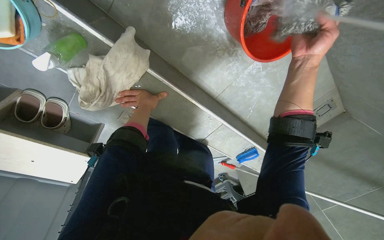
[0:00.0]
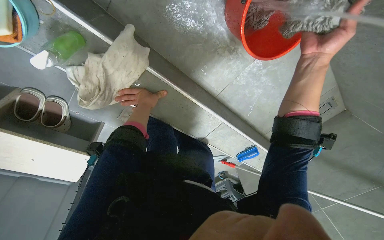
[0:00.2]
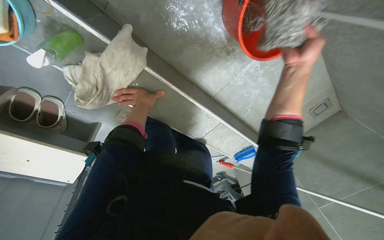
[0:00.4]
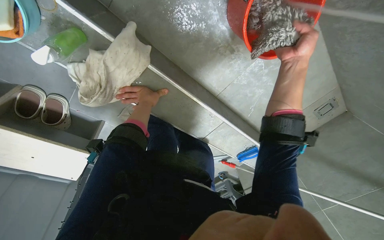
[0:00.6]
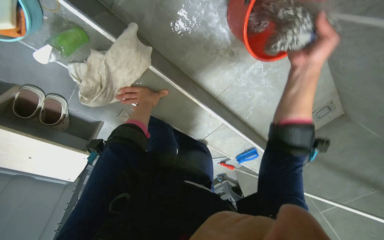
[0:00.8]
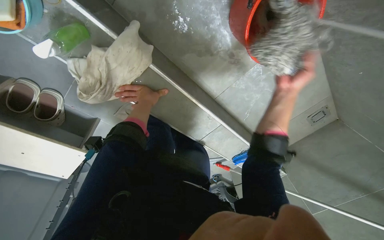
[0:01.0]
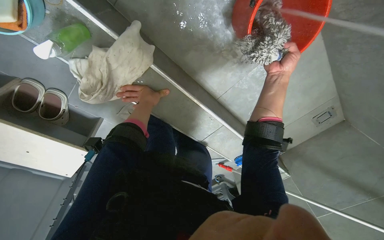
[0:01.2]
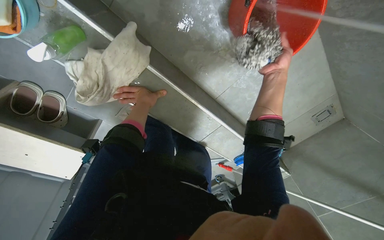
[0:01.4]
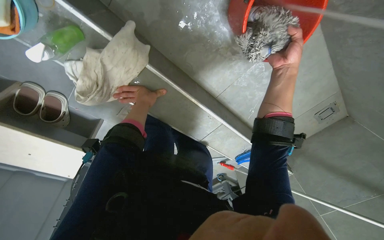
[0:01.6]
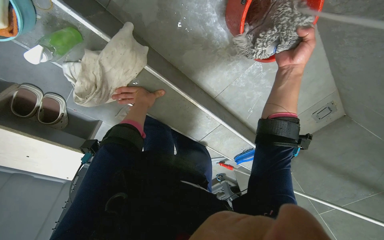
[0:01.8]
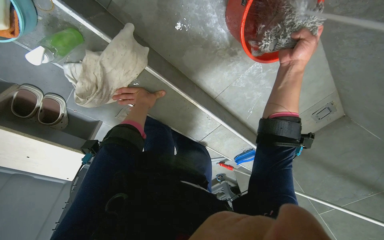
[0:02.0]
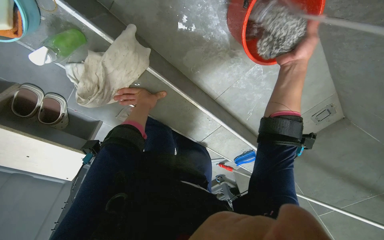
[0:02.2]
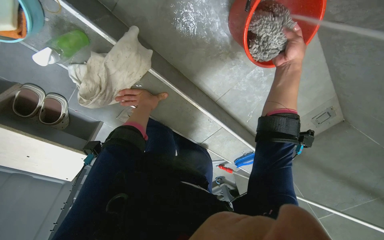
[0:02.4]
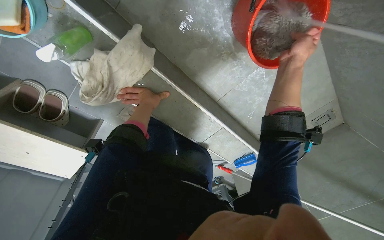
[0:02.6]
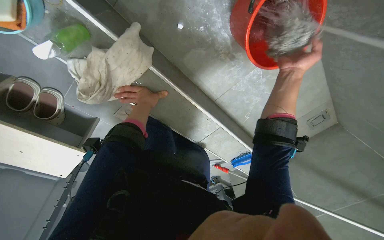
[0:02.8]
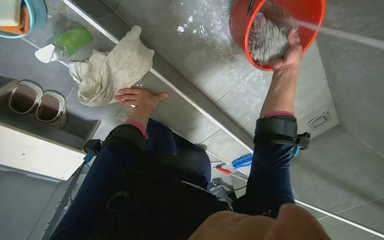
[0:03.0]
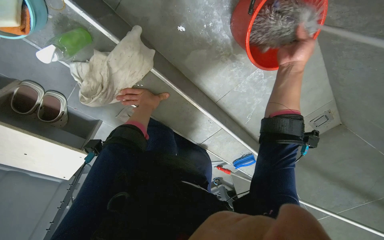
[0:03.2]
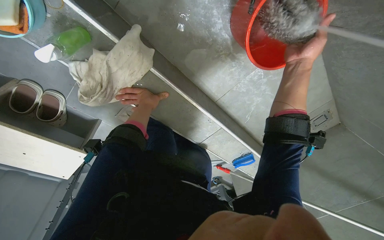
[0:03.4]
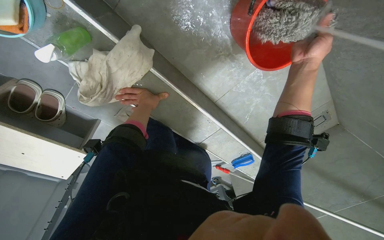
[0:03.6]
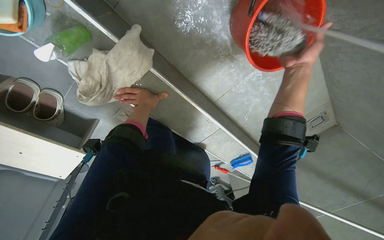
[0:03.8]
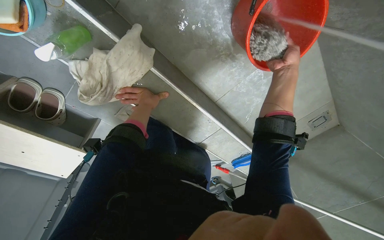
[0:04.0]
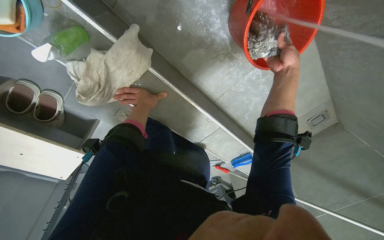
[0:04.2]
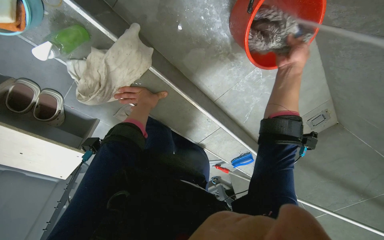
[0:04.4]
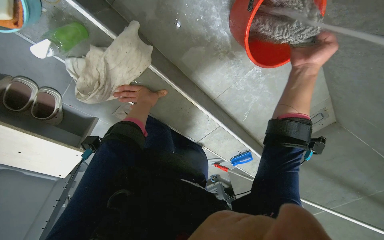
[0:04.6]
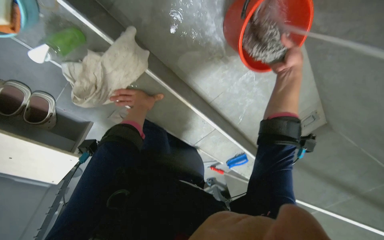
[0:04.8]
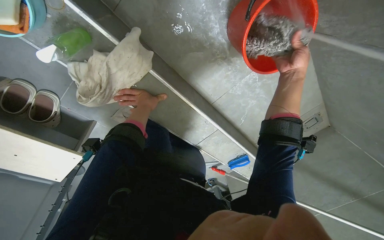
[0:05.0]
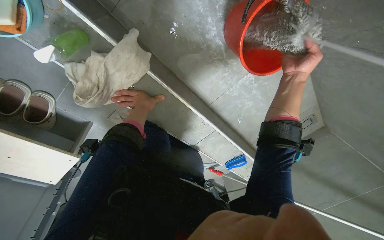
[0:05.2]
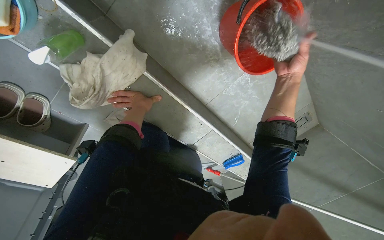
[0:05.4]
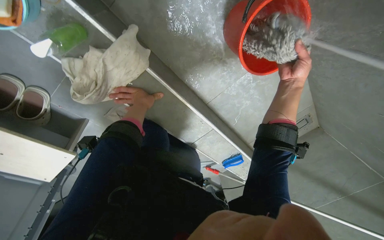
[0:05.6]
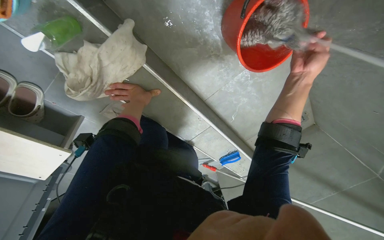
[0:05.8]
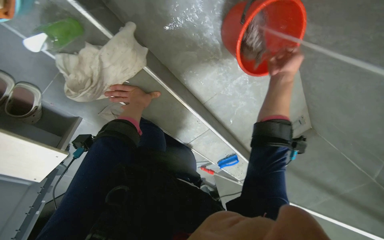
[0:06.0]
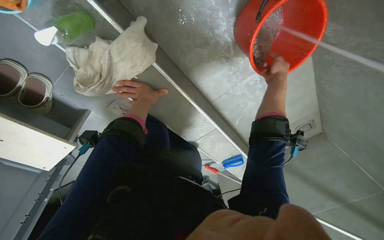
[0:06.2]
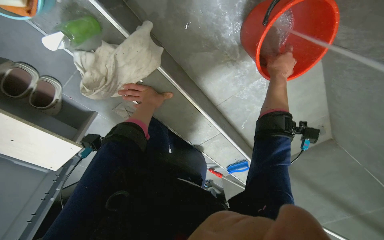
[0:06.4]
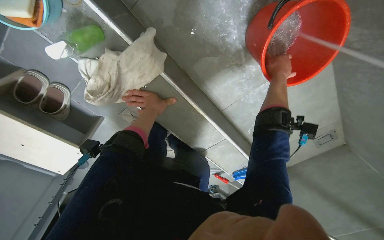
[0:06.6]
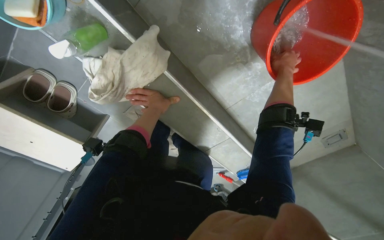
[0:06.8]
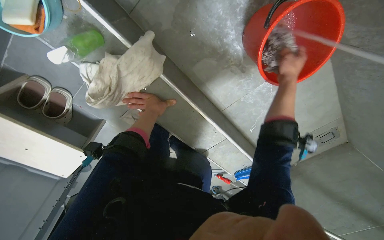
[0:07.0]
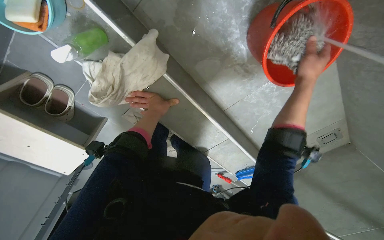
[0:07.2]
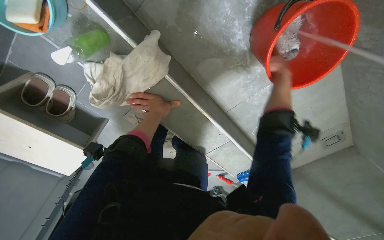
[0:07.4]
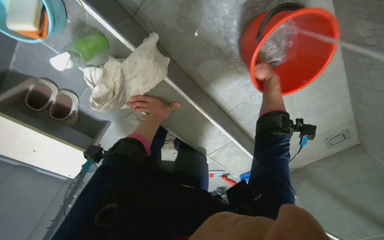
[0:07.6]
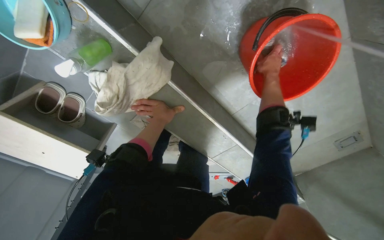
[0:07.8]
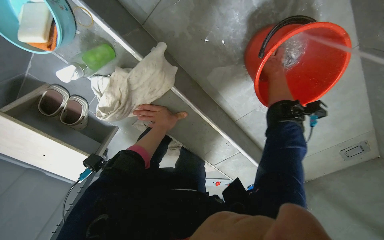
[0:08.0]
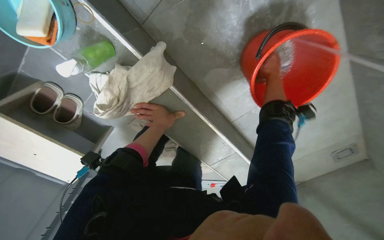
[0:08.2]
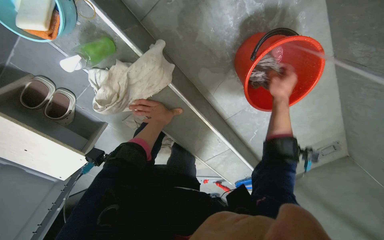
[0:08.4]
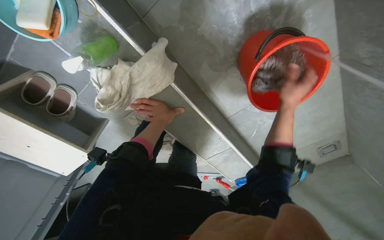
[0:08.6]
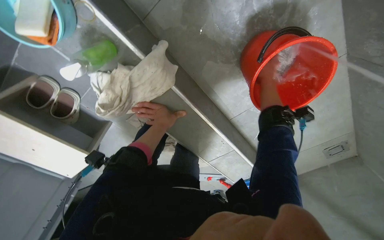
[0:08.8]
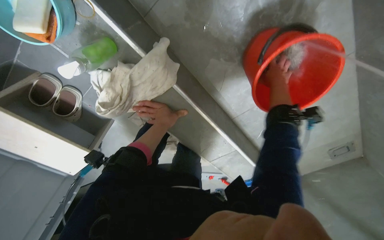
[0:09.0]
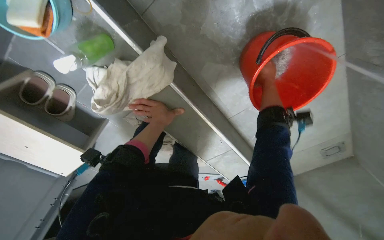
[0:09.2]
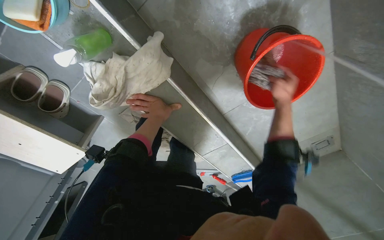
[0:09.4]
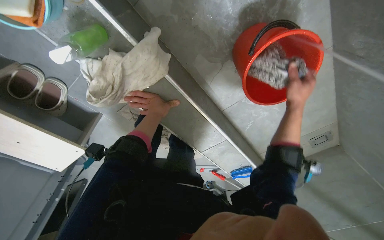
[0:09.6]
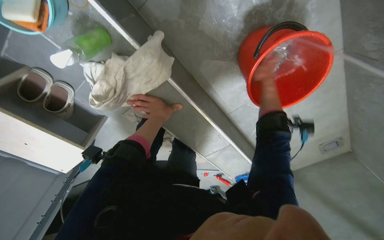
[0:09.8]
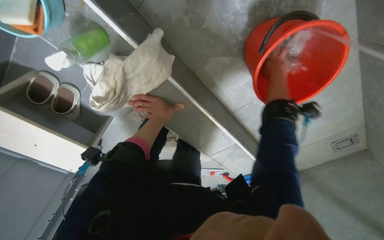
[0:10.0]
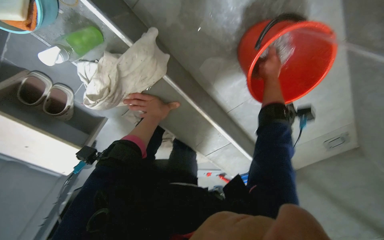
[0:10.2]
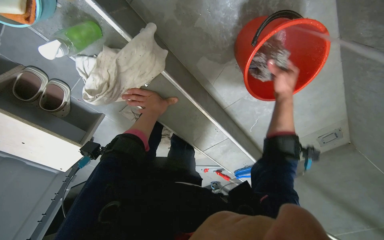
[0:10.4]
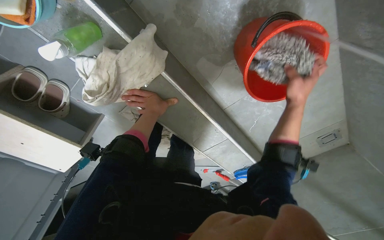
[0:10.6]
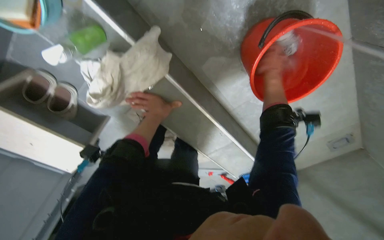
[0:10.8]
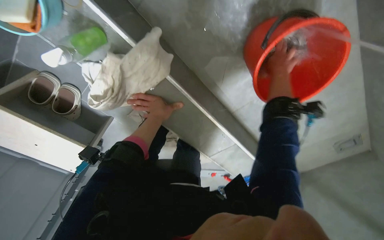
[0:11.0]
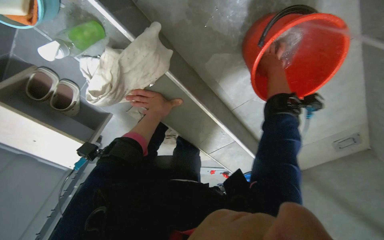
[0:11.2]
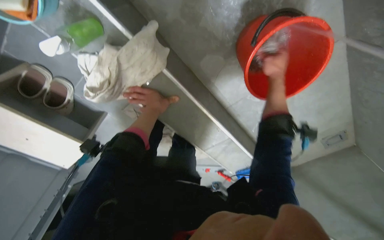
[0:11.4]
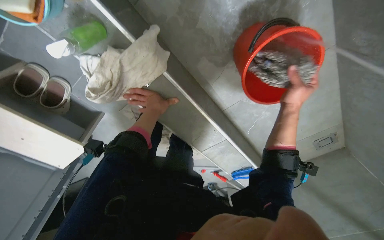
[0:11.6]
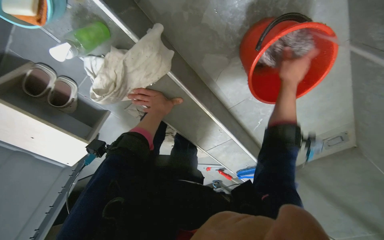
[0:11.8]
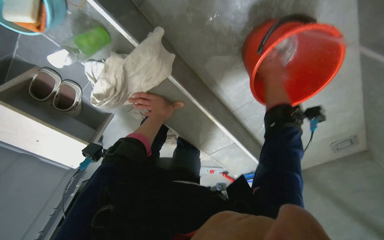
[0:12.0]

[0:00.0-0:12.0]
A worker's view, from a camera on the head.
Job: preparing cleaning supplies.
The whole recording: Cleaning mop head. The worker rinses, wrings, and brushes the mop head.
0:00.0 to 0:01.6: The right hand moves about 10 cm farther from the camera and comes back.
0:01.6 to 0:03.0: The hands work in one place, with small movements.
0:03.0 to 0:04.4: The right hand swings nearer and farther, some 15 cm each way, with 2 reversals.
0:04.4 to 0:06.0: The hands make small movements and keep their place.
0:06.0 to 0:07.6: The right hand travels farther from the camera by approximately 20 cm.
0:07.6 to 0:09.0: The right hand travels down the picture and back again, about 5 cm each way.
0:09.0 to 0:10.4: The right hand swings up and down the picture, about 10 cm each way, with 2 reversals.
0:10.4 to 0:12.0: The right hand goes up and down the picture, approximately 15 cm each way, reversing 2 times.

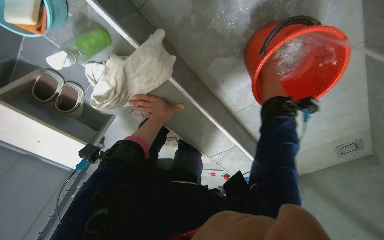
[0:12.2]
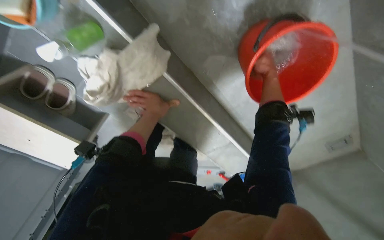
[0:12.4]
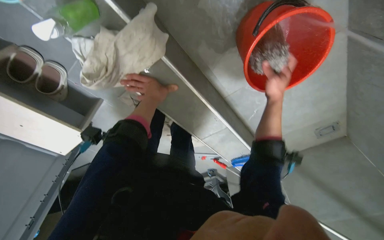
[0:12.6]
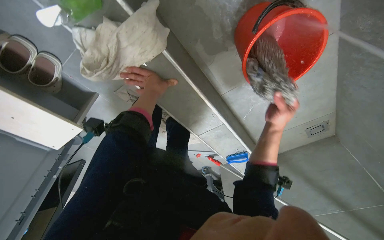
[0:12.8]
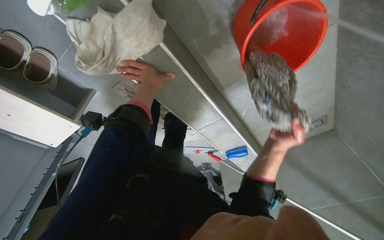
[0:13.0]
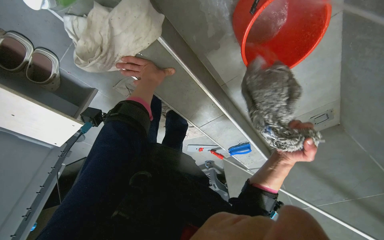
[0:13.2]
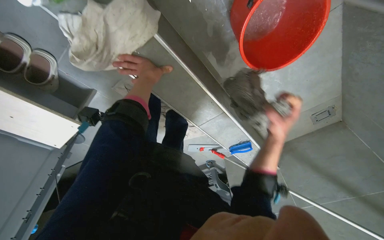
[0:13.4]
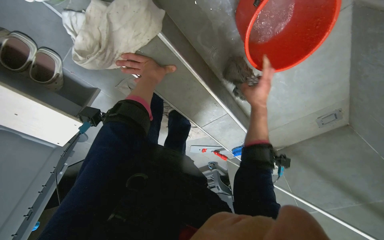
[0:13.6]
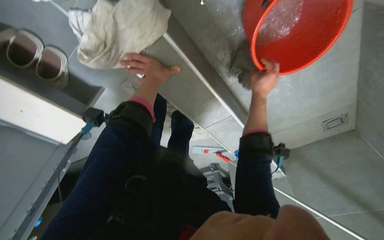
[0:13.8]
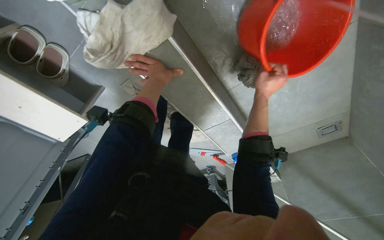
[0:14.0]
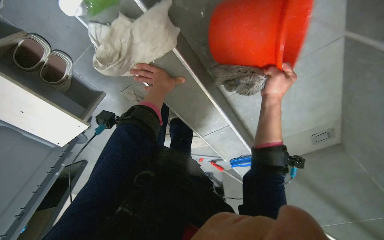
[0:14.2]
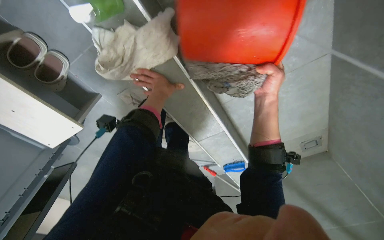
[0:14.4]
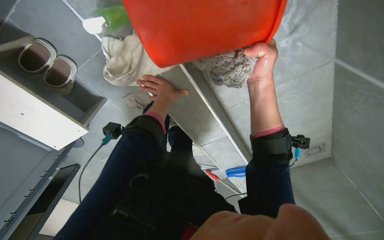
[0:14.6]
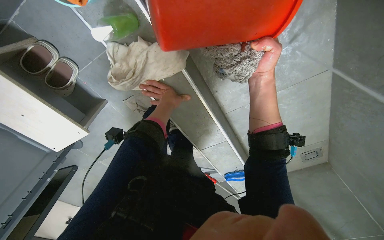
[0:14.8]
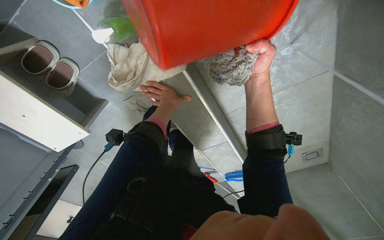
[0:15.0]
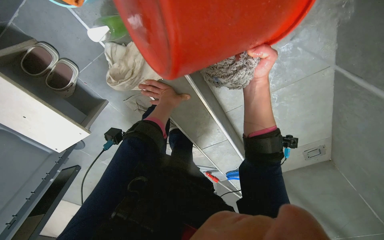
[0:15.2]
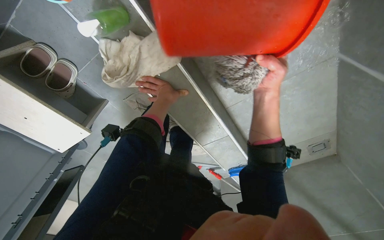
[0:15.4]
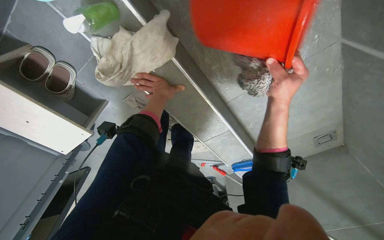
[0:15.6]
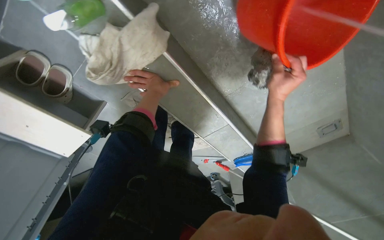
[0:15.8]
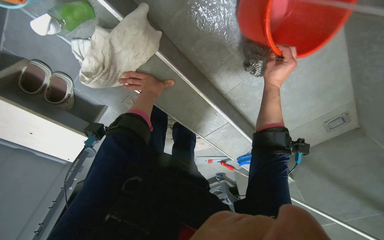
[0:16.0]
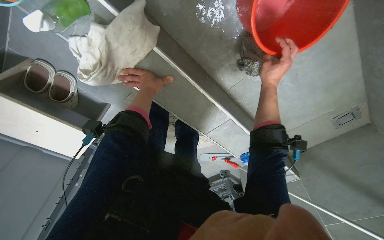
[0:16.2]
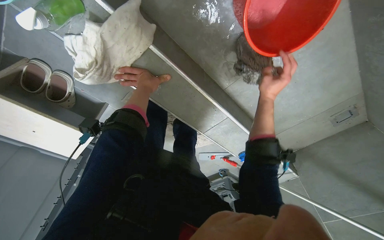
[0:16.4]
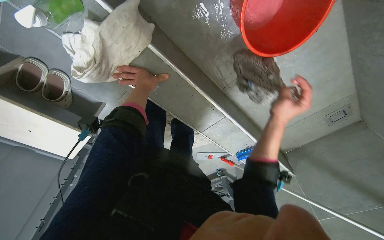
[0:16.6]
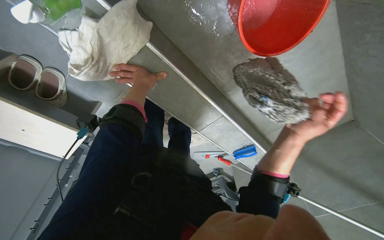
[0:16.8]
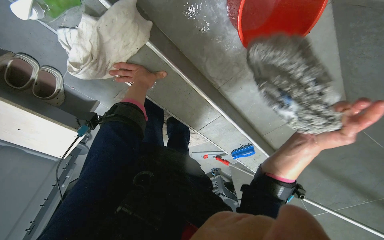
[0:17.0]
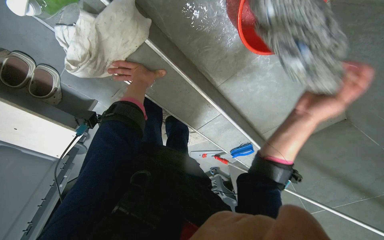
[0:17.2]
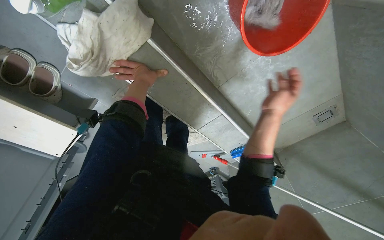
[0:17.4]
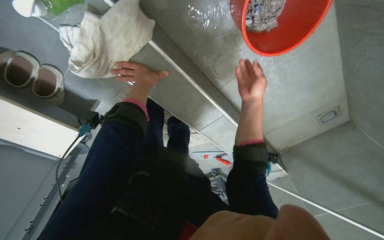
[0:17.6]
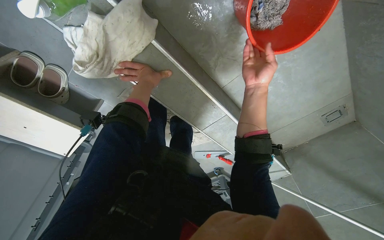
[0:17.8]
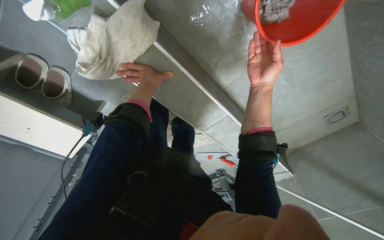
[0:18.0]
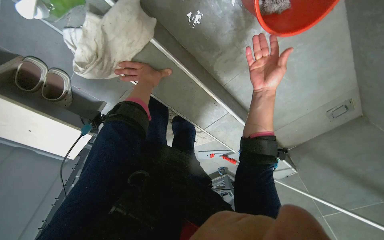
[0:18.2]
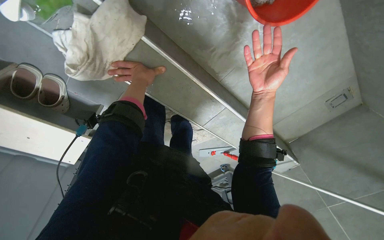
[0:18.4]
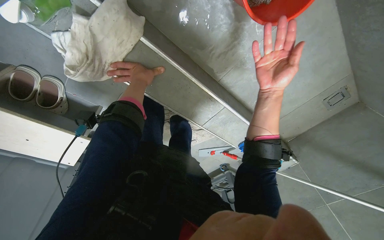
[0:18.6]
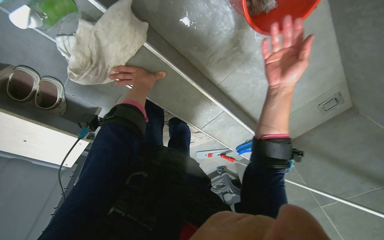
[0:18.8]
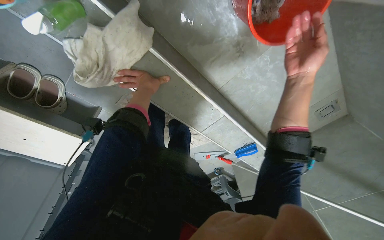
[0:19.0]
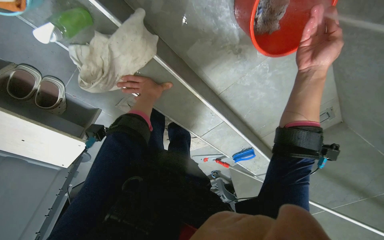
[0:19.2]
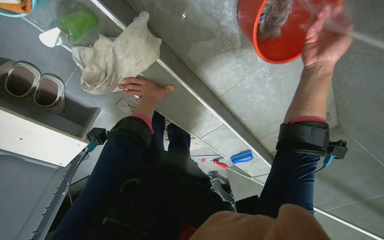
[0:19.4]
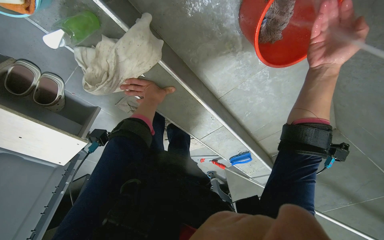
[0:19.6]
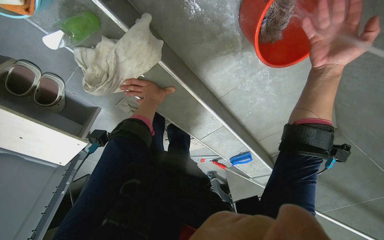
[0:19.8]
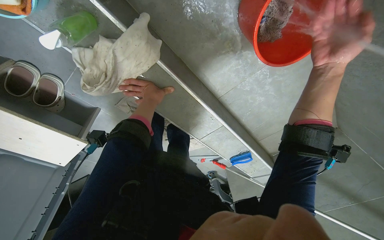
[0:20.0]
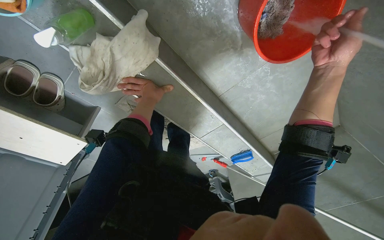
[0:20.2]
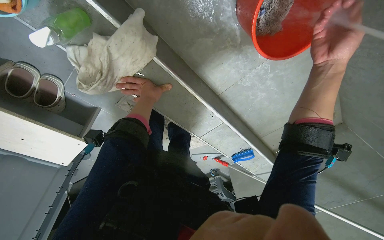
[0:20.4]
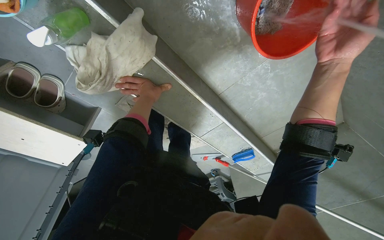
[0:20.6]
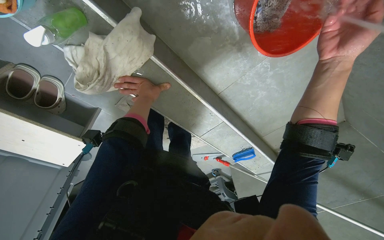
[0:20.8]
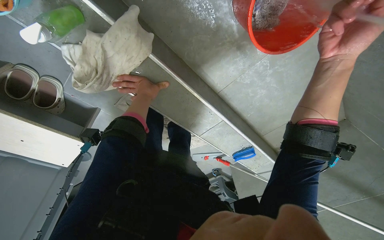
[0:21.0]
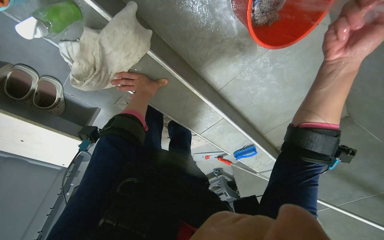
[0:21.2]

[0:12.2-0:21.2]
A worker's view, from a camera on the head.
Job: preparing cleaning supplies.
The whole recording: Cleaning mop head. The worker rinses, wrings, and brushes the mop head.
0:12.2 to 0:13.8: The right hand reaches some 40 cm down the picture, then returns.
0:13.8 to 0:15.2: The right hand is displaced nearer to the camera by some 20 cm.
0:15.2 to 0:16.6: The right hand moves down the picture, about 20 cm, and moves roughly 5 cm nearer to the camera and comes back.
0:16.6 to 0:18.2: The right hand heads up the picture, covering about 10 cm.
0:18.2 to 0:19.8: The right hand moves nearer to the camera, some 20 cm.
0:19.8 to 0:21.2: The hands are busy where they are.
